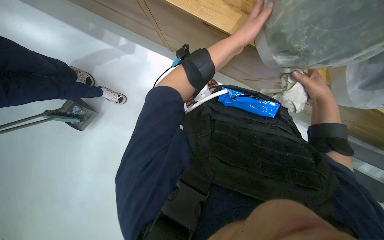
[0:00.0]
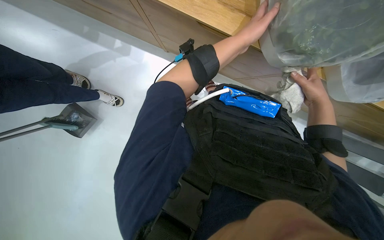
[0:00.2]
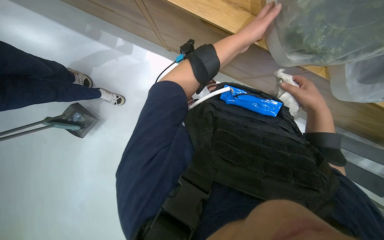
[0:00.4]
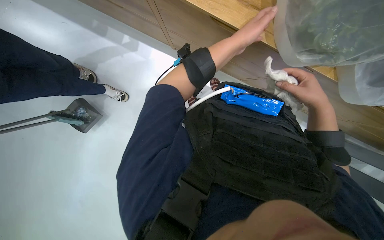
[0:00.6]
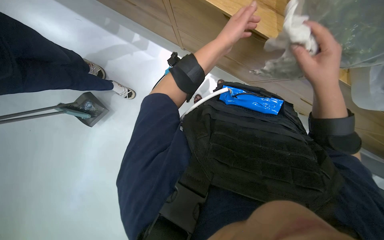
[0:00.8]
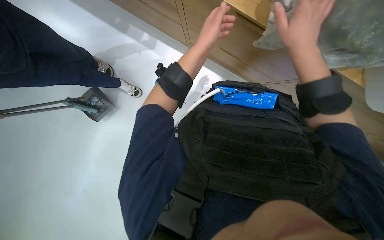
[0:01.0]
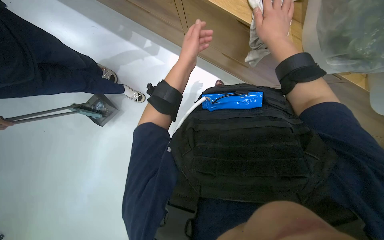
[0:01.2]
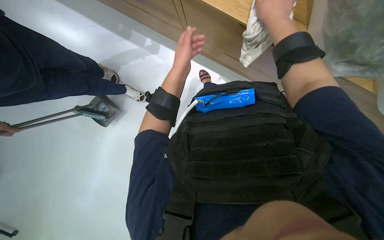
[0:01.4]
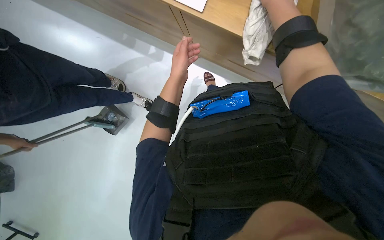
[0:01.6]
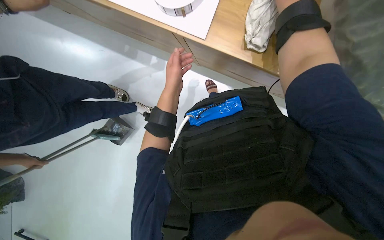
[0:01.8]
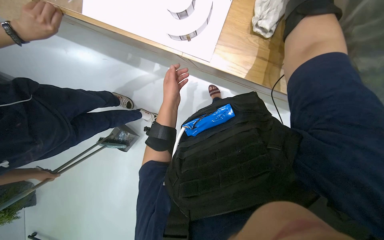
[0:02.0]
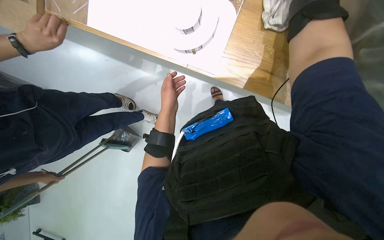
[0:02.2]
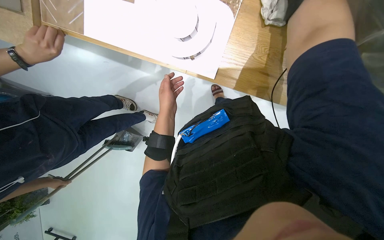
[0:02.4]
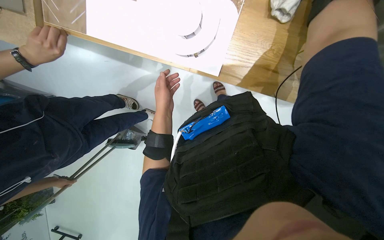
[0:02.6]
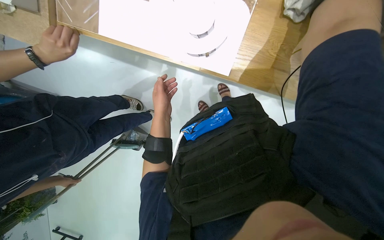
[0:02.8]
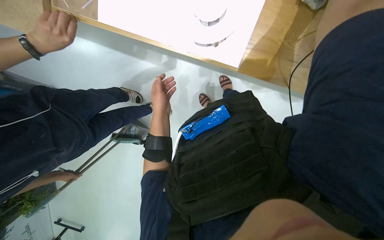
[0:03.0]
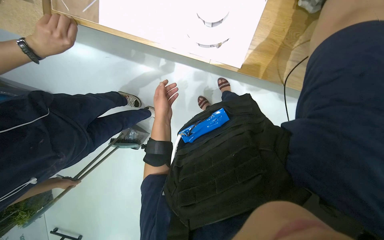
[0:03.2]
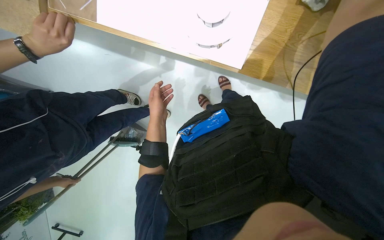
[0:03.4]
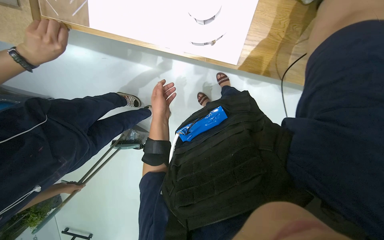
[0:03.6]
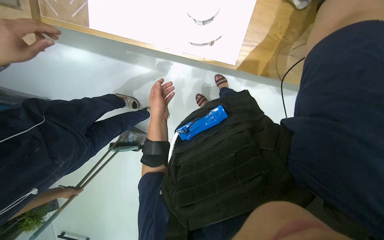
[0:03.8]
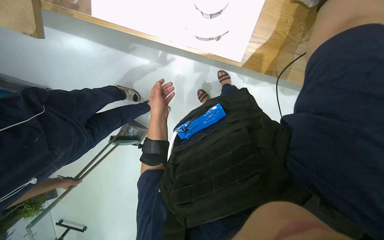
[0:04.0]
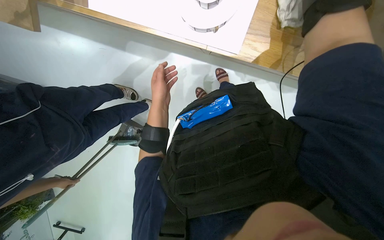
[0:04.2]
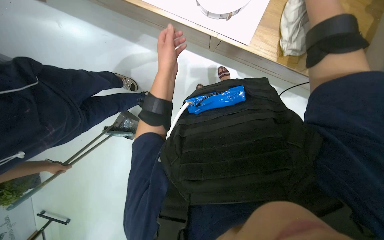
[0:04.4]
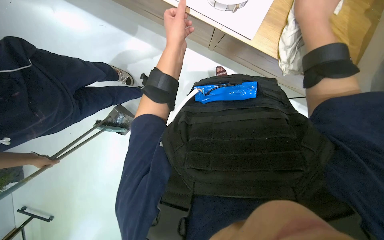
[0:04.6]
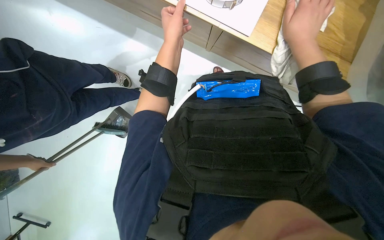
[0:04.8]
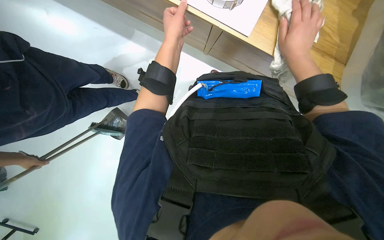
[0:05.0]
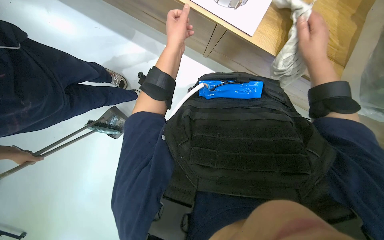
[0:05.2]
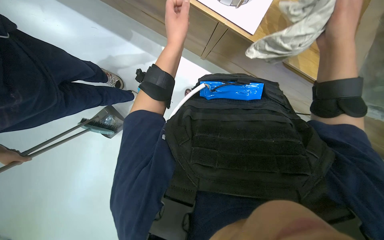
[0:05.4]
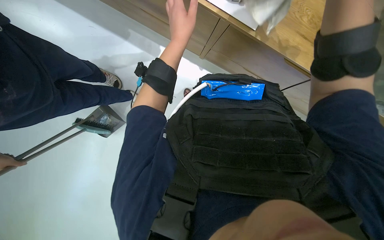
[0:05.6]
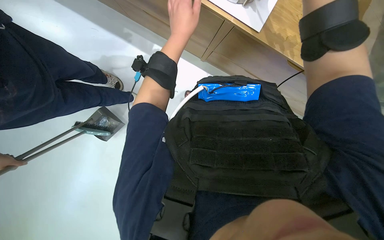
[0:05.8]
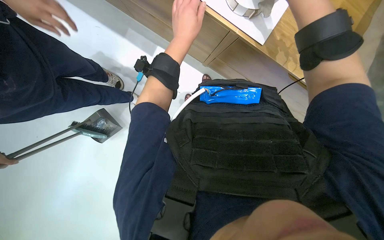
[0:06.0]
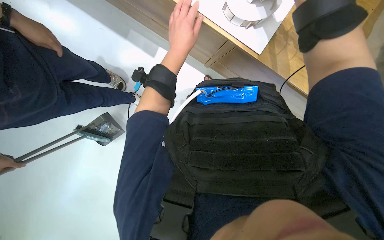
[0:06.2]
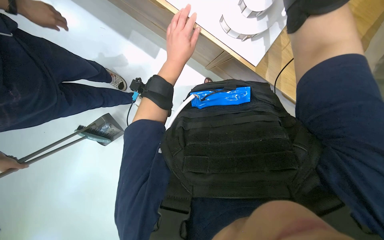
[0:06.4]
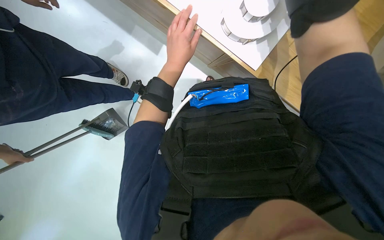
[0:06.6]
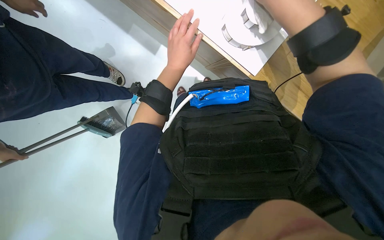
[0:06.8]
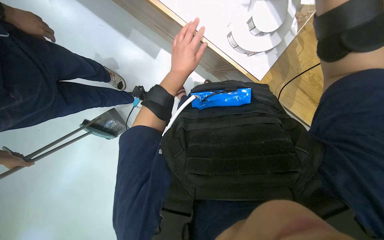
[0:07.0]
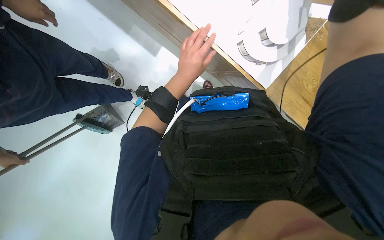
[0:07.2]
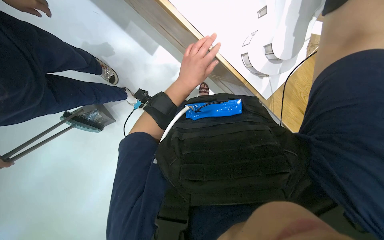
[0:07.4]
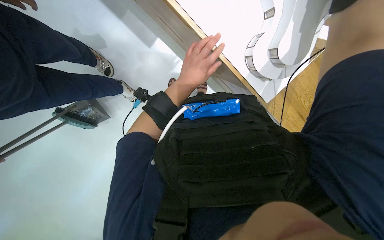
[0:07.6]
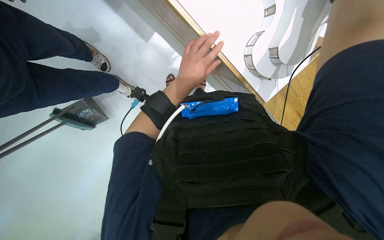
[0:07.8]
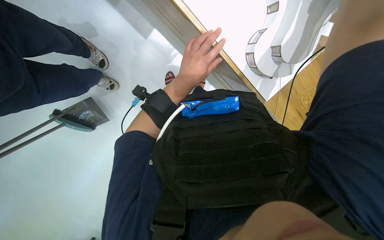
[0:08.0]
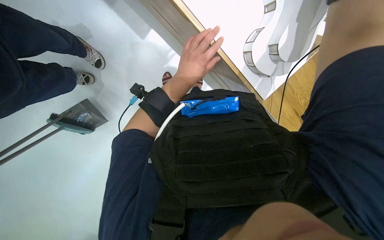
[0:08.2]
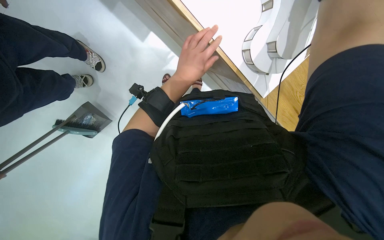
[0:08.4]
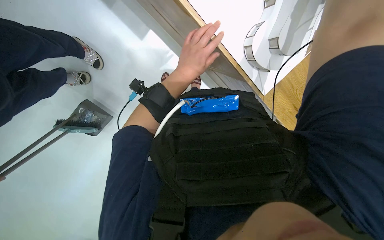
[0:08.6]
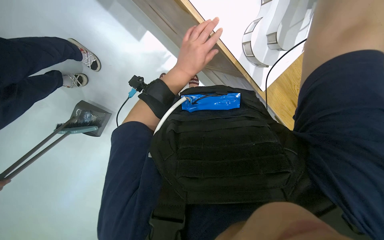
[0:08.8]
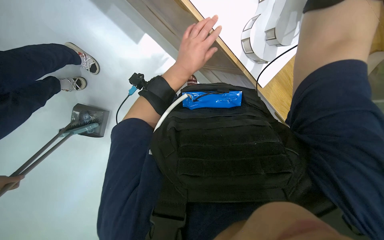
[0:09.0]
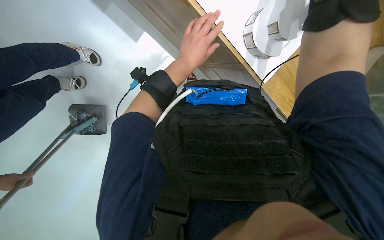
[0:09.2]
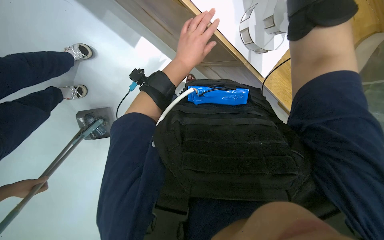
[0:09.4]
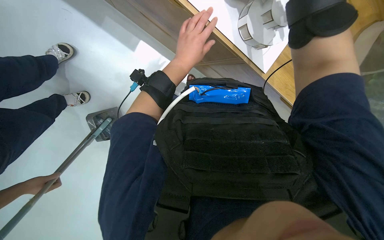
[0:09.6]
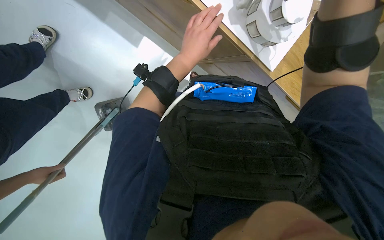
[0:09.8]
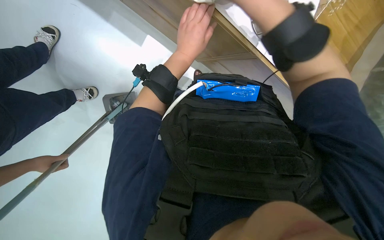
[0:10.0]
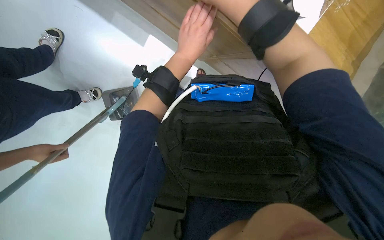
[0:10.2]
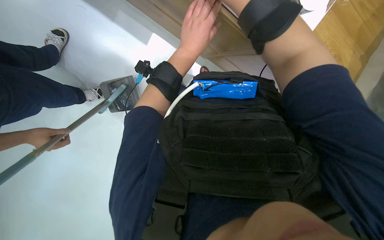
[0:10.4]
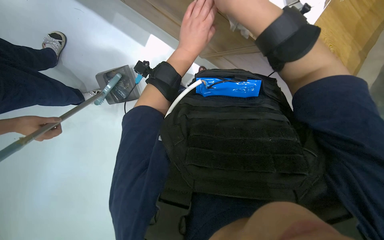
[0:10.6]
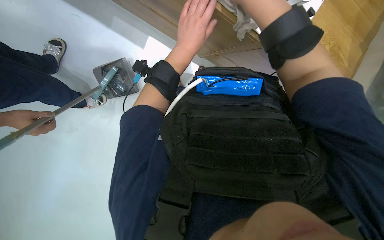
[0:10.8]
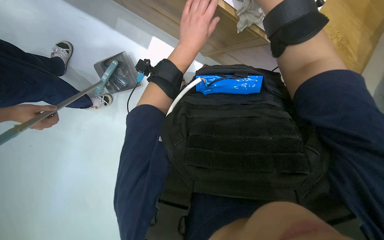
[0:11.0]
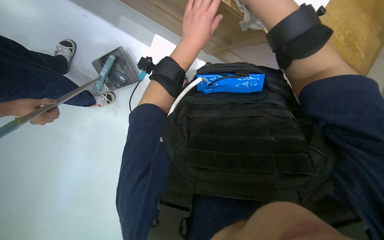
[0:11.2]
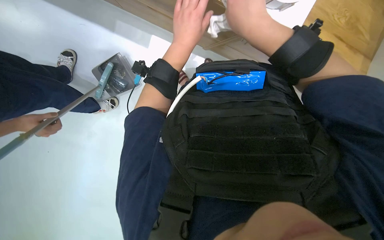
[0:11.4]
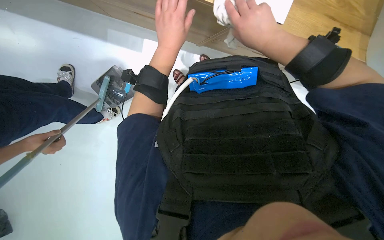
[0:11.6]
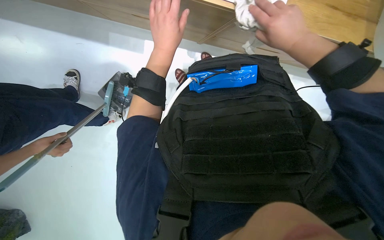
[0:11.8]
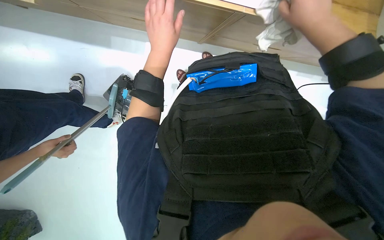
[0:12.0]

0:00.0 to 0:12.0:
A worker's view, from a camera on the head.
Job: wiping surfaces.
The whole recording: Cleaning building model. The worker wipes the building model with a cloth, repositioning it to clean different sides.
0:00.0 to 0:01.6: The scene rotates counterclockwise by roughly 25 degrees.
0:06.0 to 0:07.6: The left hand is displaced down the picture by some 10 cm.

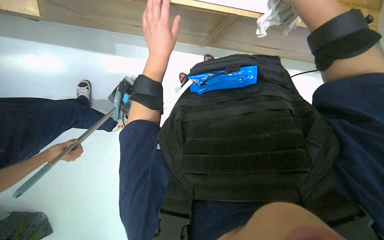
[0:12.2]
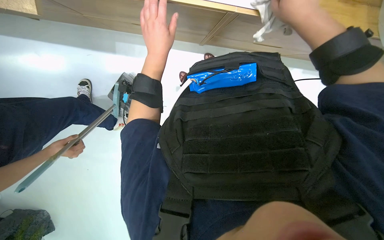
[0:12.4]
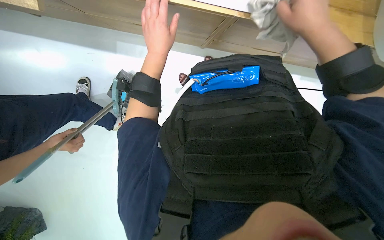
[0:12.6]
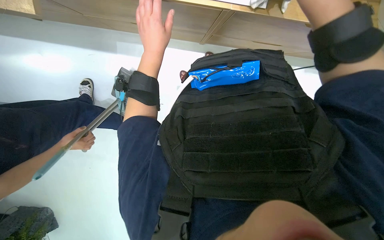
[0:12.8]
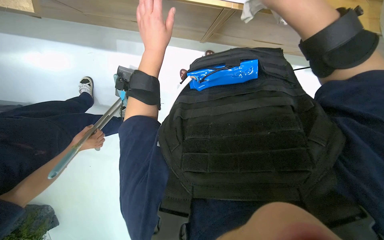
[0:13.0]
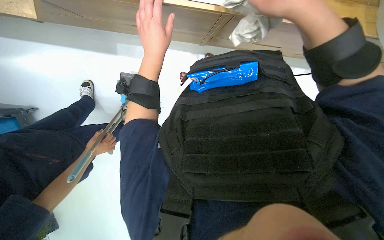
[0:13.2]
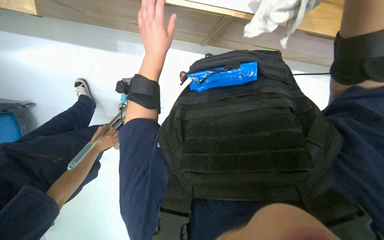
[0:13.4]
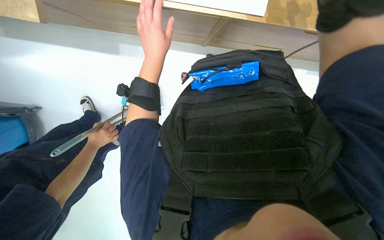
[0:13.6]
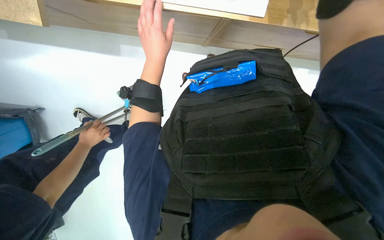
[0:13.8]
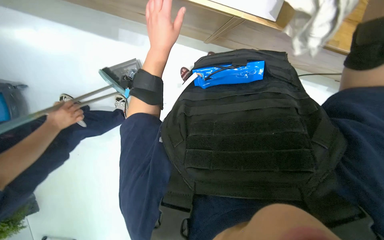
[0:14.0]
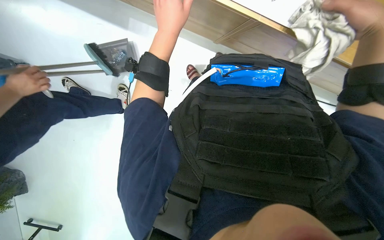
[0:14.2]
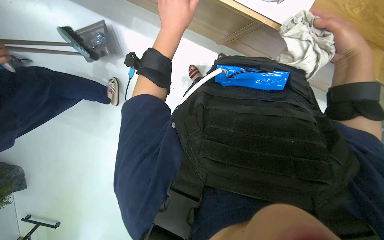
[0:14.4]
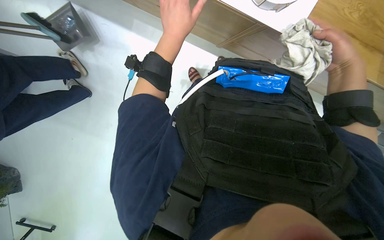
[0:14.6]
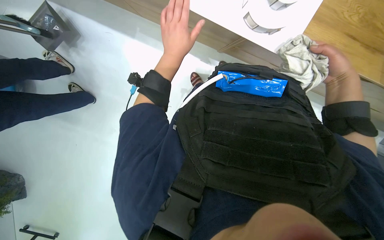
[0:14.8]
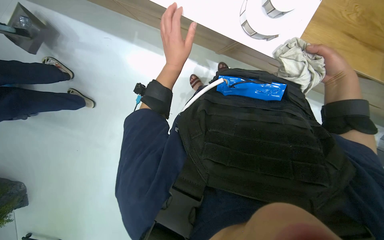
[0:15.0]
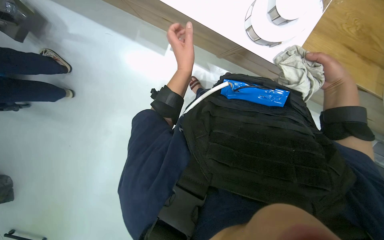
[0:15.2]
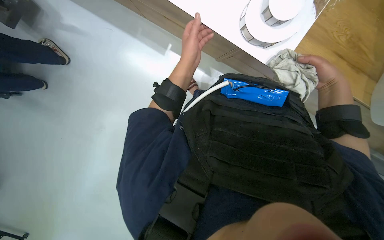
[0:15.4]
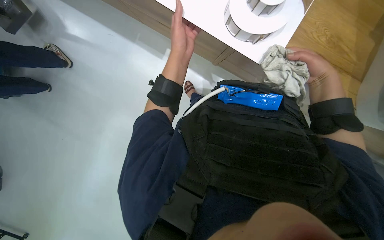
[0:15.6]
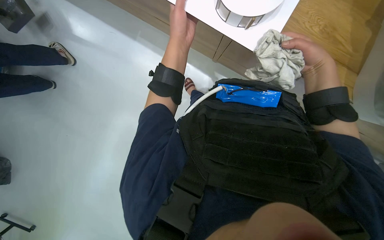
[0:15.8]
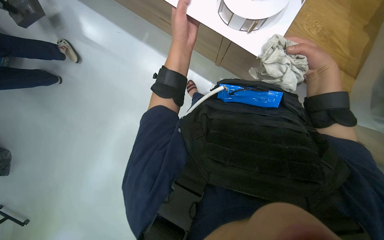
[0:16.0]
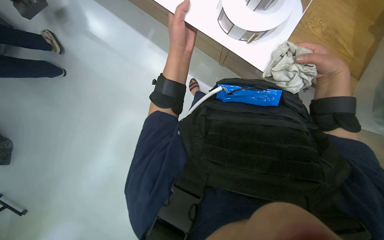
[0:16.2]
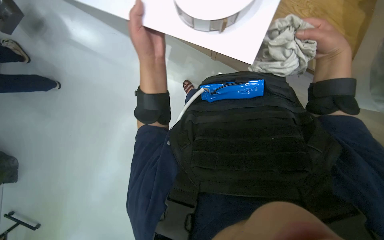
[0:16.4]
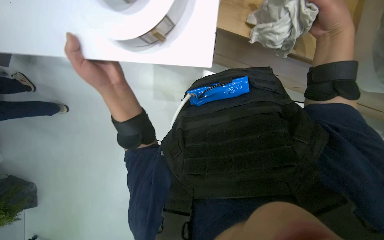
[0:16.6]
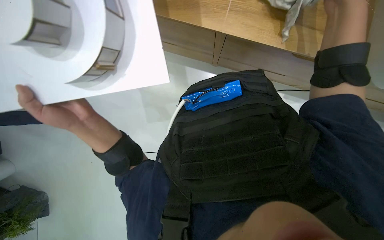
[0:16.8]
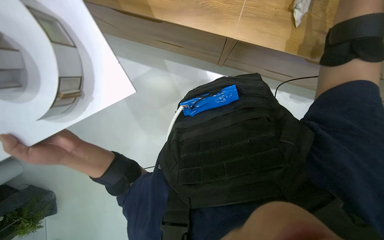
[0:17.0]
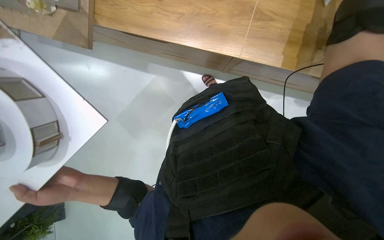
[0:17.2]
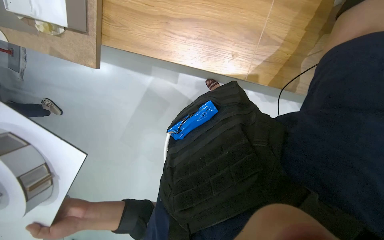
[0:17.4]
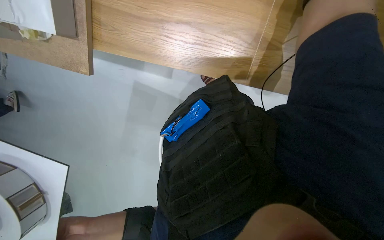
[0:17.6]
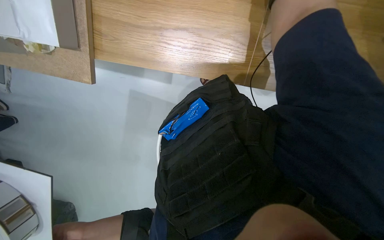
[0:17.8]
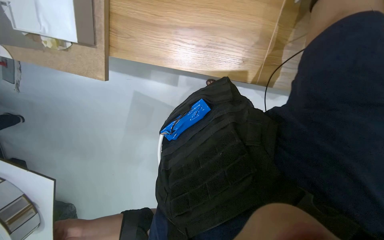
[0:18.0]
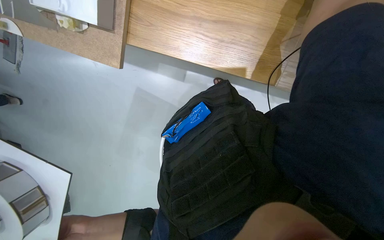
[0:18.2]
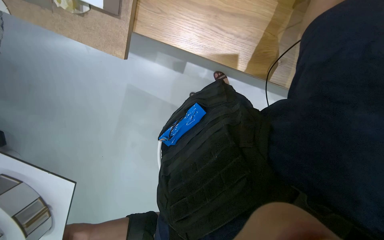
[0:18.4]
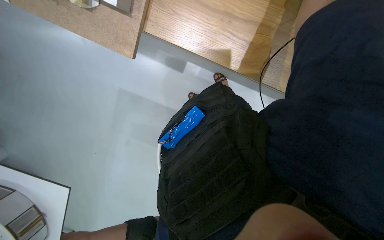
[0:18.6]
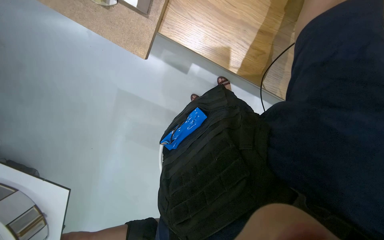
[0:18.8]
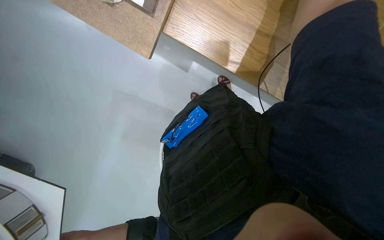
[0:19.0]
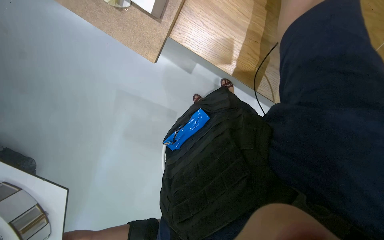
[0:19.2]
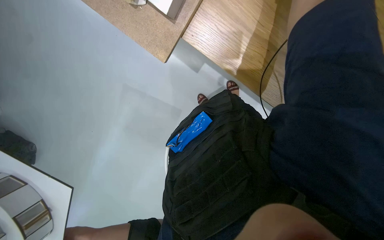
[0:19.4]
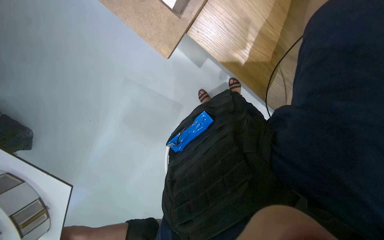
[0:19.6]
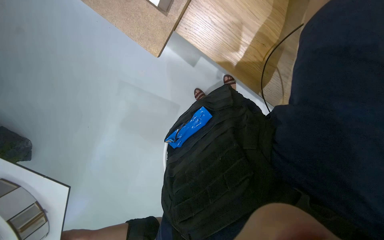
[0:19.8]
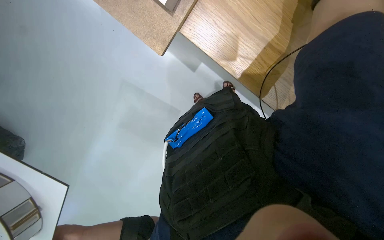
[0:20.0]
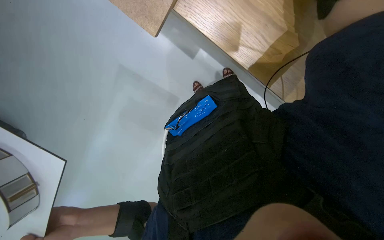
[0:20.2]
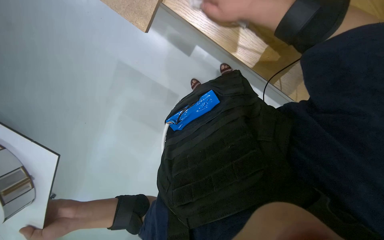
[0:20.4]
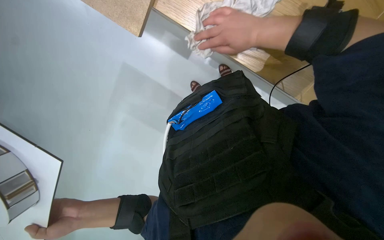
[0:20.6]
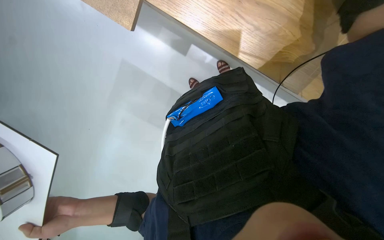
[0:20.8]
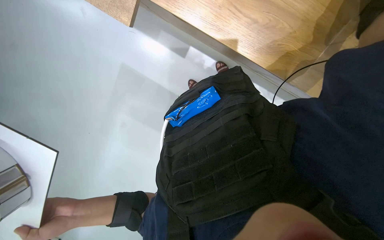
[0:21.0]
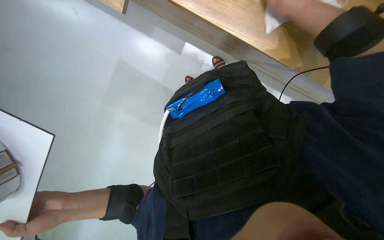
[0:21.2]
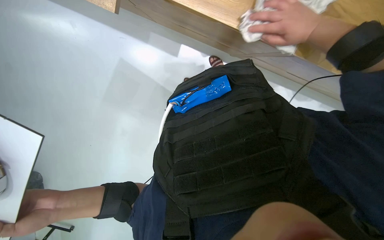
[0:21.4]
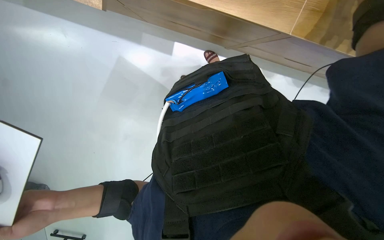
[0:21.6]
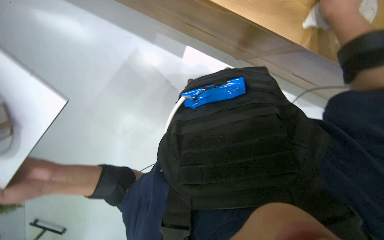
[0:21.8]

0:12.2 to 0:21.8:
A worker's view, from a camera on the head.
Job: wiping surfaces.
The whole recording: Cleaning building model. The worker wipes the building model with a cloth, repositioning it to clean different sides.
0:15.4 to 0:17.0: The left hand shifts some 35 cm nearer to the camera, down the picture and to the left.
